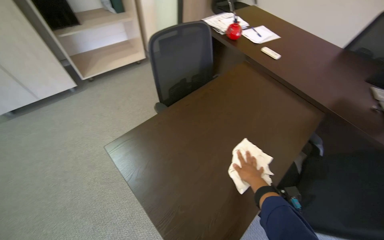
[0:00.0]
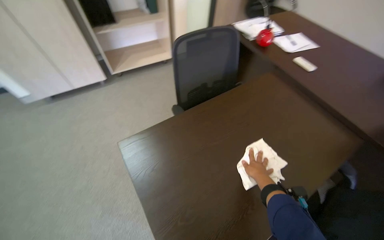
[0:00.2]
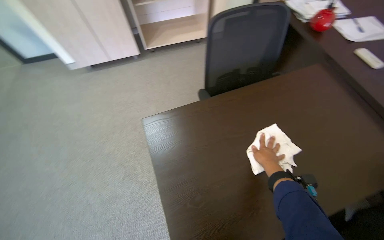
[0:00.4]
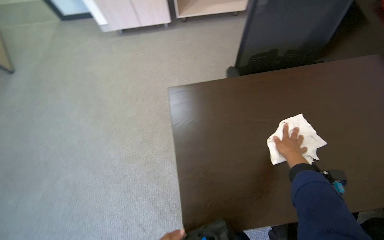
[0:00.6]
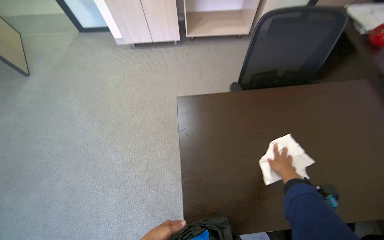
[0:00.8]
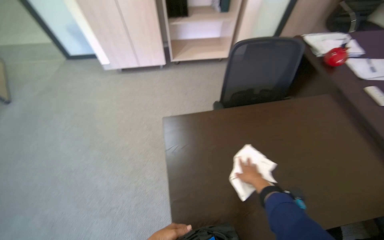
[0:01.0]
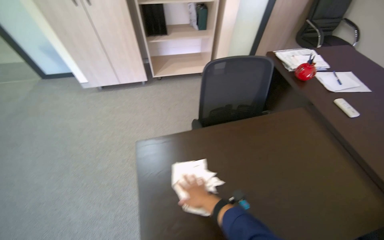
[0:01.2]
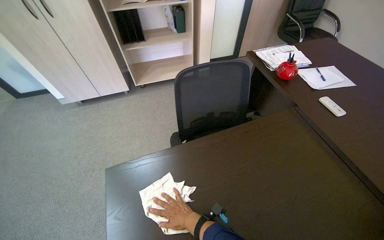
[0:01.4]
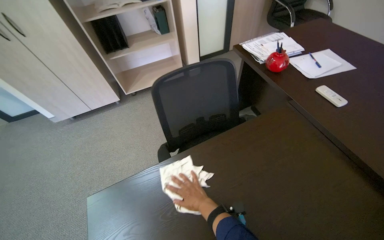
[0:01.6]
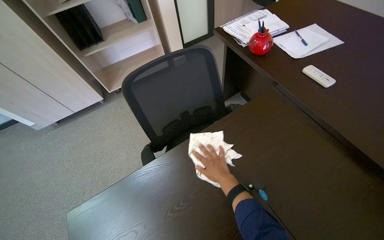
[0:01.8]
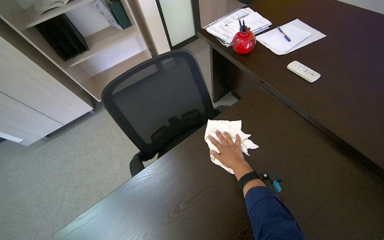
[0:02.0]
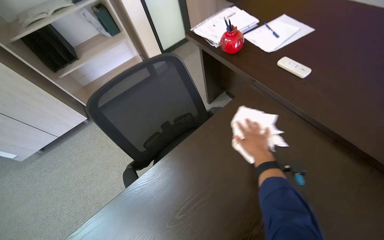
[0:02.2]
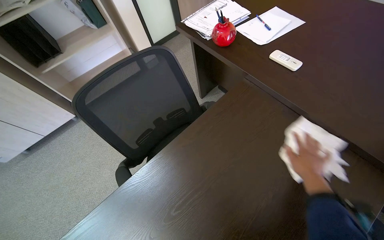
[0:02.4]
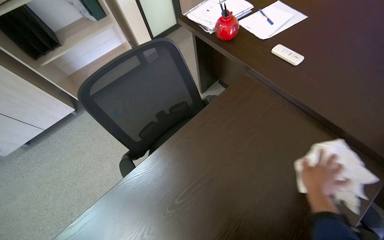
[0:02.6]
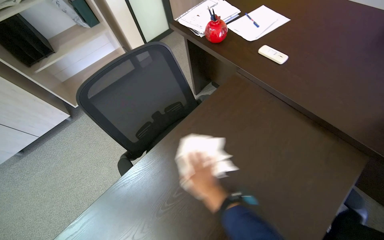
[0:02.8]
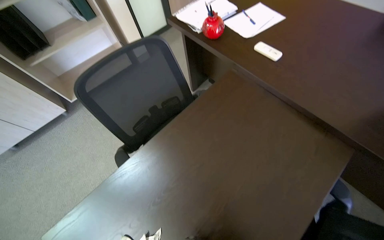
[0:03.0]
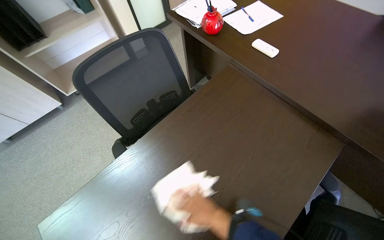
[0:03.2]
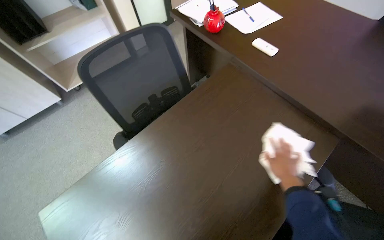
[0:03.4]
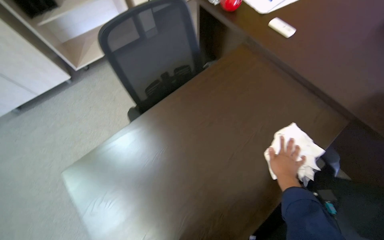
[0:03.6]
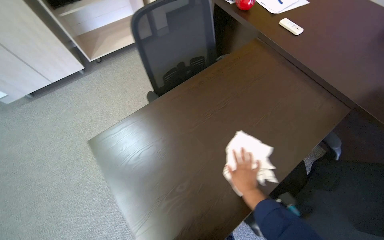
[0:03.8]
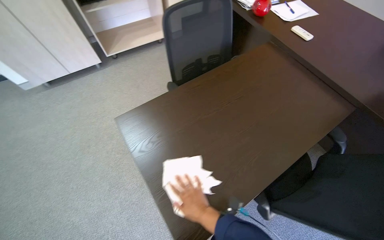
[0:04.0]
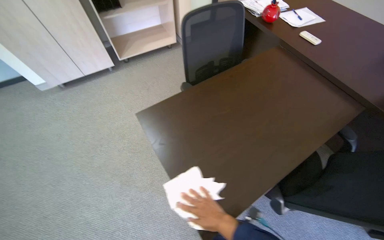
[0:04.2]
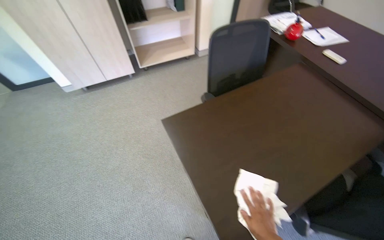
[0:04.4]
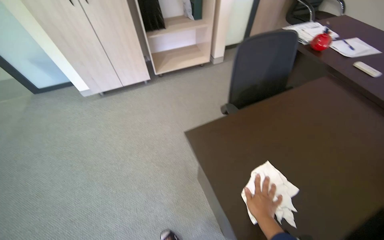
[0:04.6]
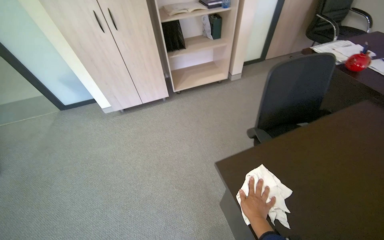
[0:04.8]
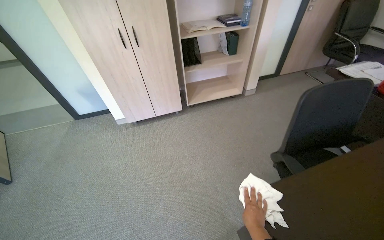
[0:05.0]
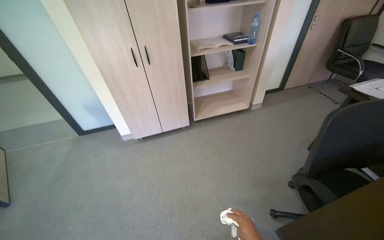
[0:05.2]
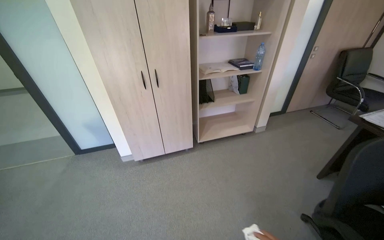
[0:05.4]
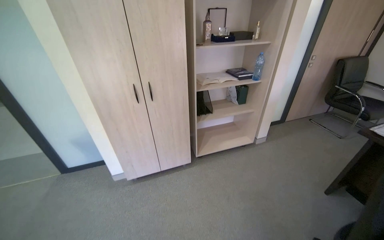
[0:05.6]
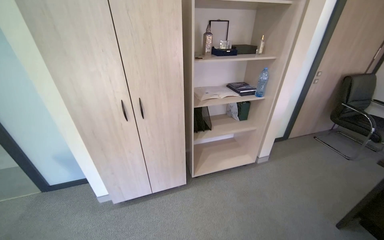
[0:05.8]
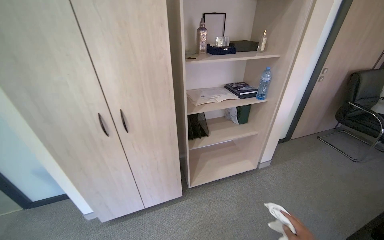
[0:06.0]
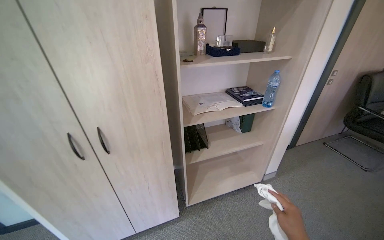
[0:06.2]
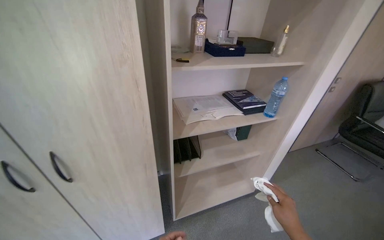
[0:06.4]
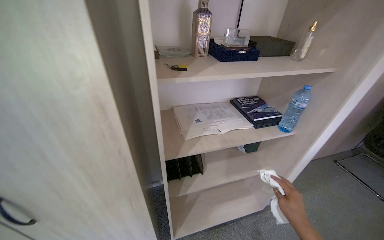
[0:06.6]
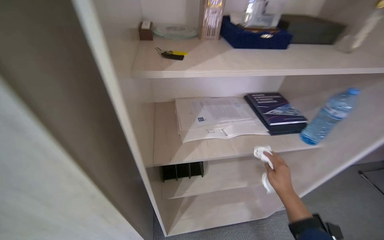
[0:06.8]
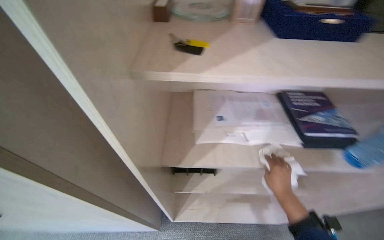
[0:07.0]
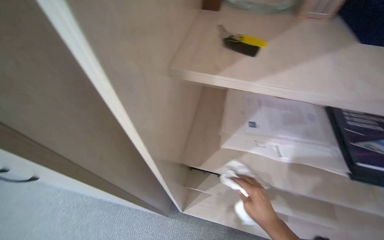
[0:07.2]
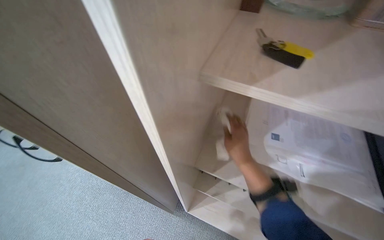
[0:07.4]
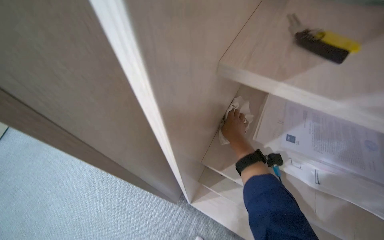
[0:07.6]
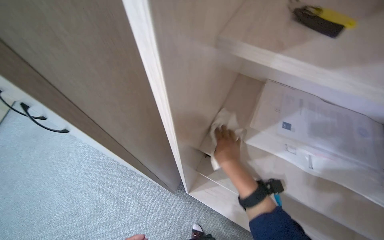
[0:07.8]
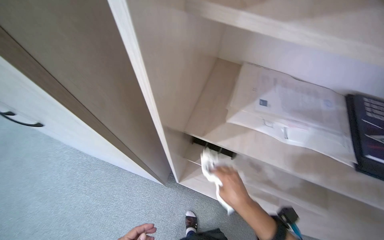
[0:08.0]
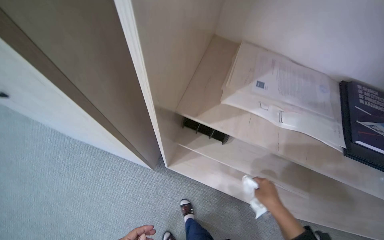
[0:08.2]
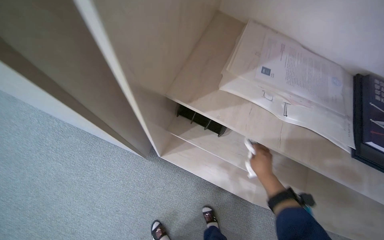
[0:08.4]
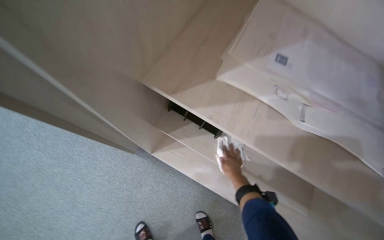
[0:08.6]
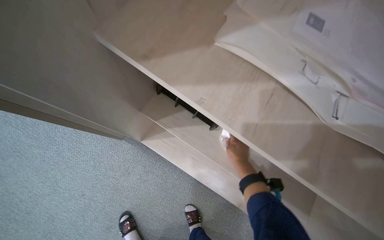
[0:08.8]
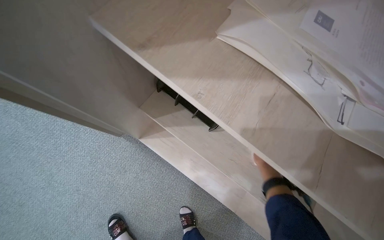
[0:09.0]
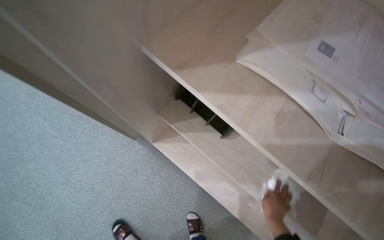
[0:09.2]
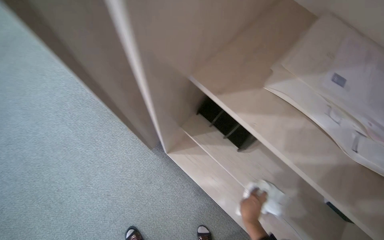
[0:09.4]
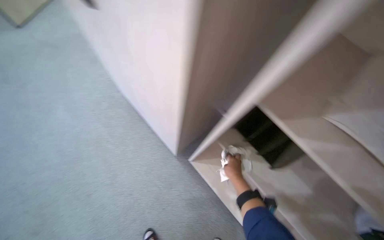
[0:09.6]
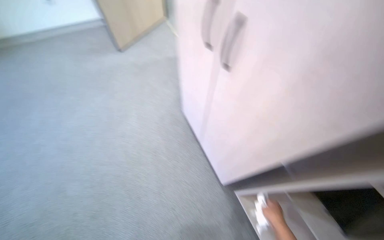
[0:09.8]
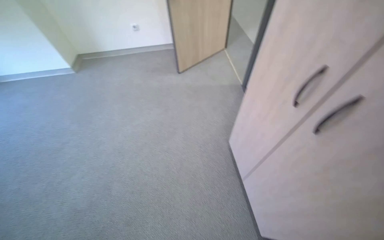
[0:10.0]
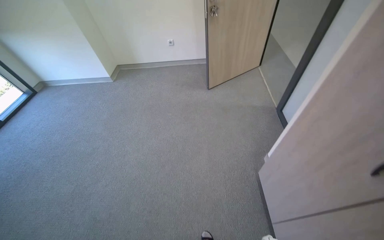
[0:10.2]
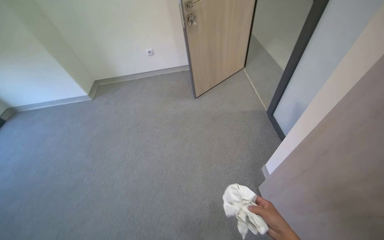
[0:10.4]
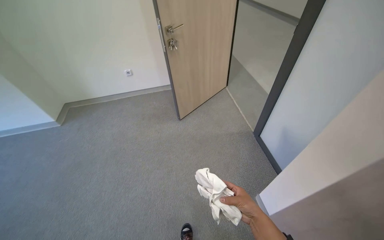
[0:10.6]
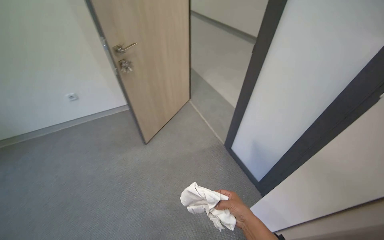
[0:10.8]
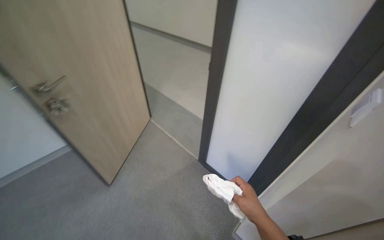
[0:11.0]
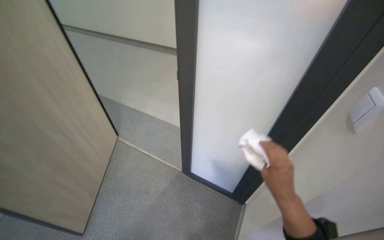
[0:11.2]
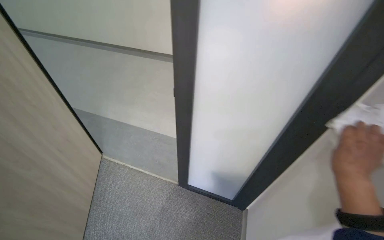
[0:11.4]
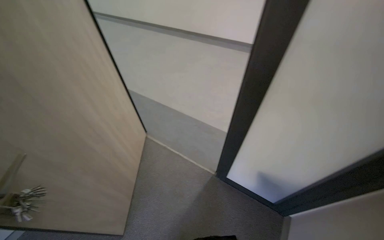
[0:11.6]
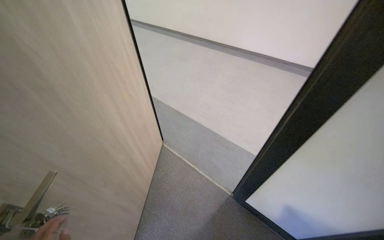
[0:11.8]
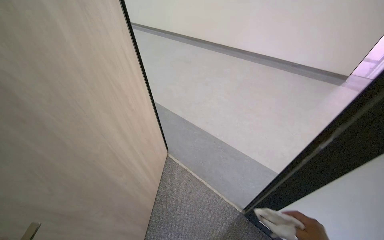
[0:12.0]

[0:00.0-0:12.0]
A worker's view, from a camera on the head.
Job: wiping surfaces.
The whole recording: Wiping office desk and shelves. The worker wipes the office desk and adjacent shelves with a cloth.
0:00.0 to 0:01.6: The head rotates about 20 degrees to the left.
0:03.0 to 0:04.4: The camera travels some 60 cm.
0:04.4 to 0:06.0: The wearer moves some 1 m. The wearer looks approximately 25 degrees further upward.
0:06.0 to 0:07.6: The head travels about 80 cm. The head rotates some 45 degrees to the left. The wearer looks approximately 25 degrees further downward.
0:07.6 to 0:09.0: The camera pitches downward, by about 20 degrees. The right hand travels farther from the camera, down the picture and to the right by about 70 cm.
0:09.0 to 0:10.4: The wearer moves roughly 1 m. The head turns to the left by approximately 50 degrees. The wearer looks about 30 degrees further upward.
0:10.4 to 0:12.0: The wearer moves approximately 1.5 m. The wearer's head swings approximately 50 degrees to the right.

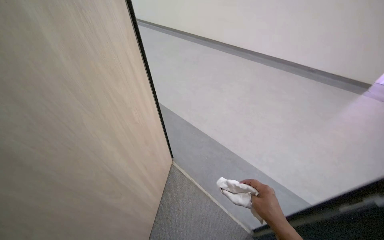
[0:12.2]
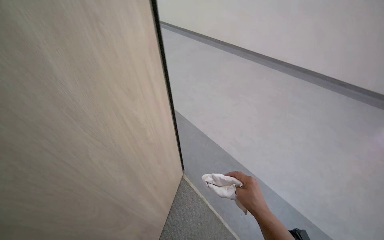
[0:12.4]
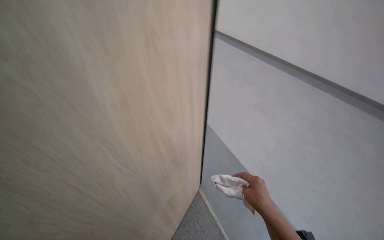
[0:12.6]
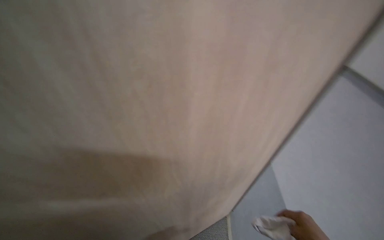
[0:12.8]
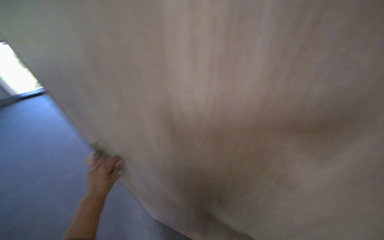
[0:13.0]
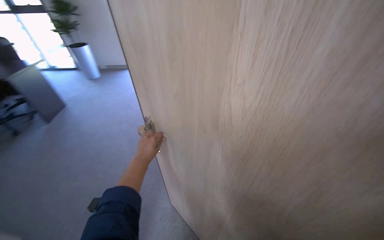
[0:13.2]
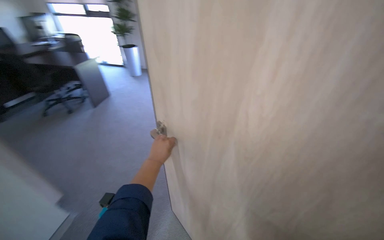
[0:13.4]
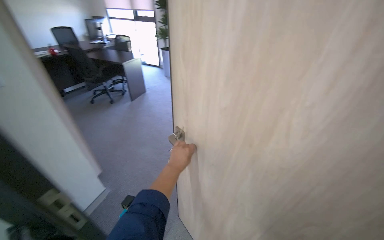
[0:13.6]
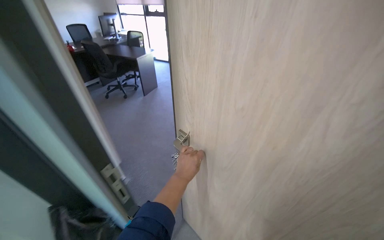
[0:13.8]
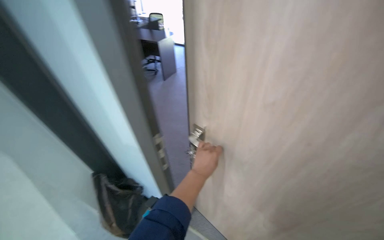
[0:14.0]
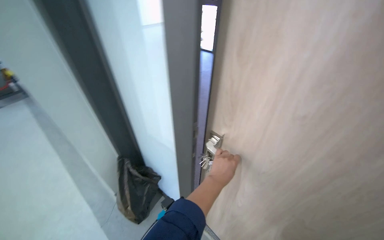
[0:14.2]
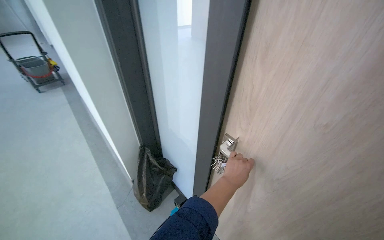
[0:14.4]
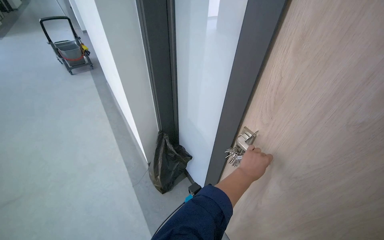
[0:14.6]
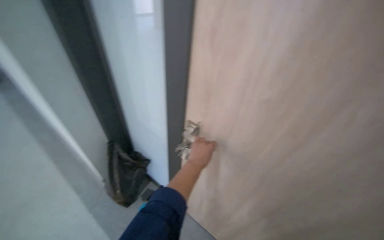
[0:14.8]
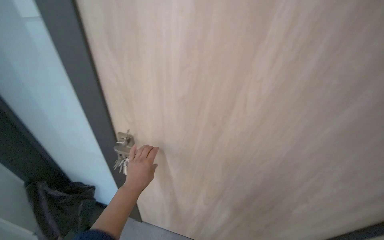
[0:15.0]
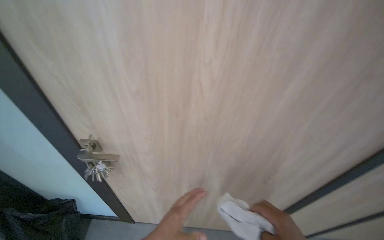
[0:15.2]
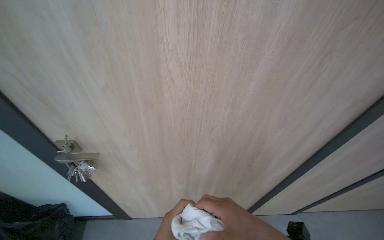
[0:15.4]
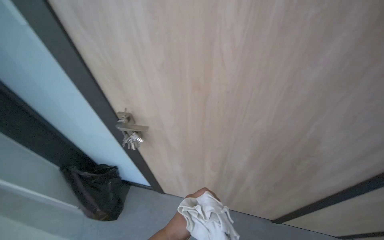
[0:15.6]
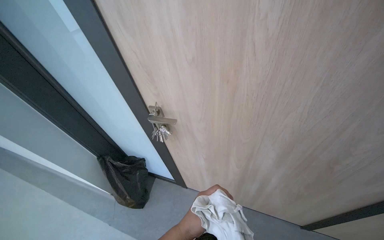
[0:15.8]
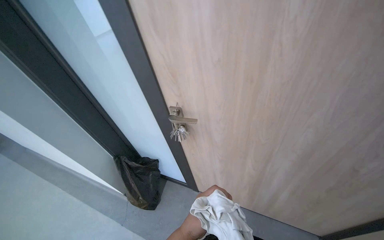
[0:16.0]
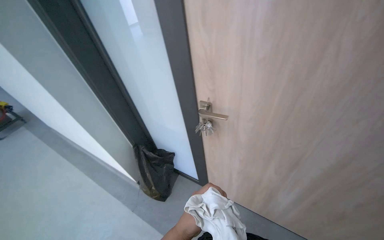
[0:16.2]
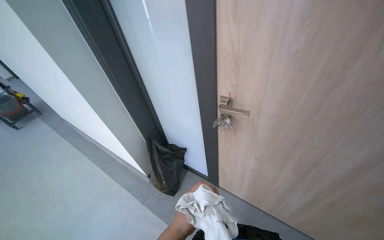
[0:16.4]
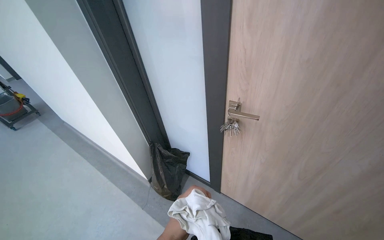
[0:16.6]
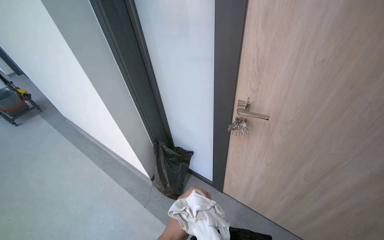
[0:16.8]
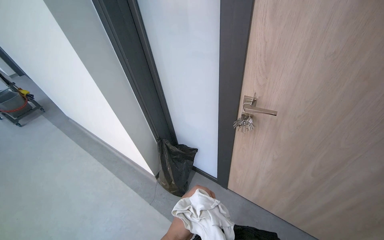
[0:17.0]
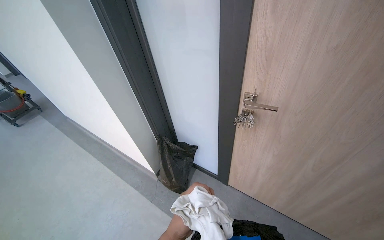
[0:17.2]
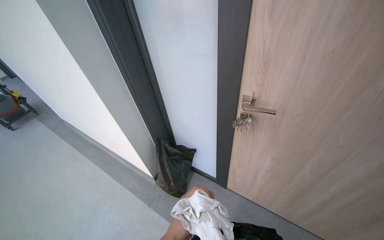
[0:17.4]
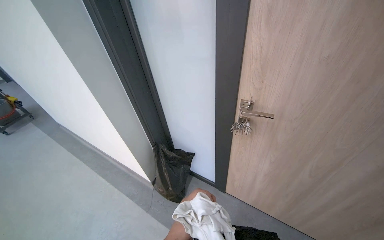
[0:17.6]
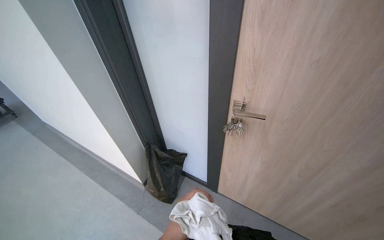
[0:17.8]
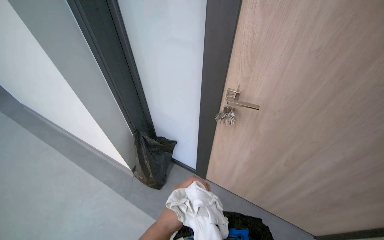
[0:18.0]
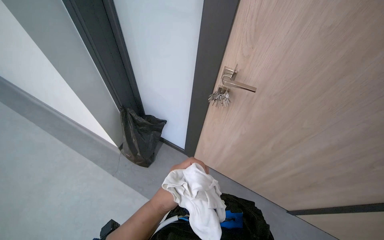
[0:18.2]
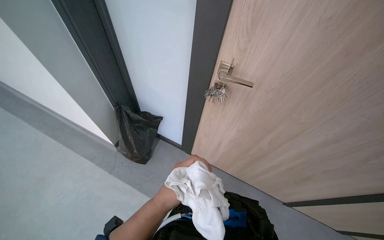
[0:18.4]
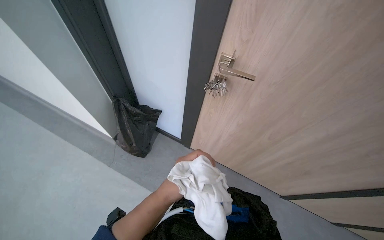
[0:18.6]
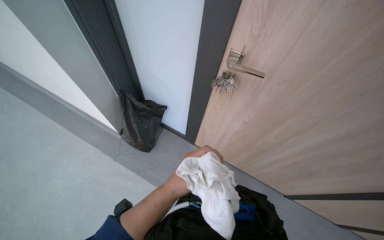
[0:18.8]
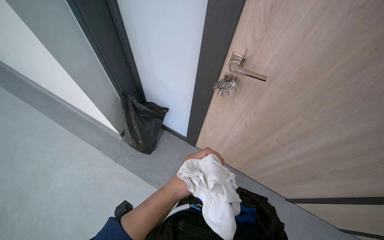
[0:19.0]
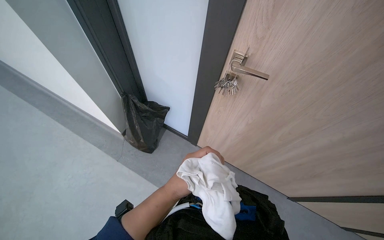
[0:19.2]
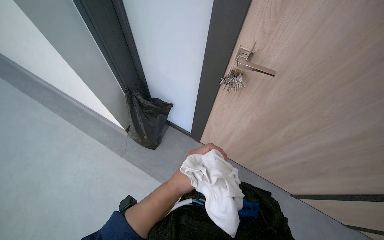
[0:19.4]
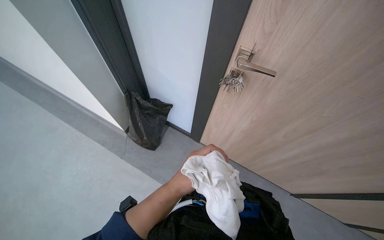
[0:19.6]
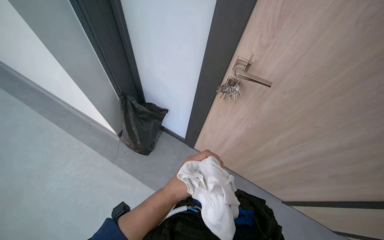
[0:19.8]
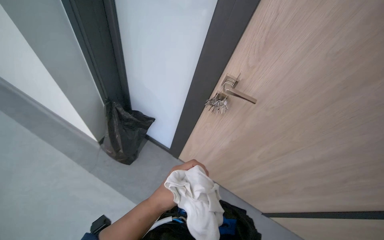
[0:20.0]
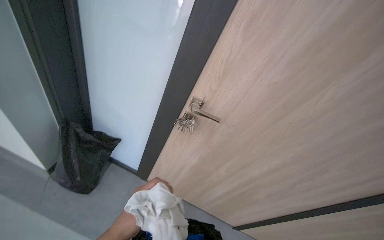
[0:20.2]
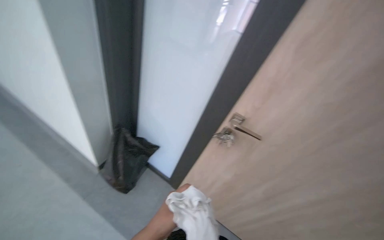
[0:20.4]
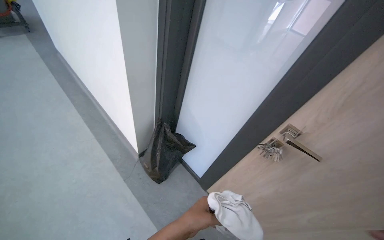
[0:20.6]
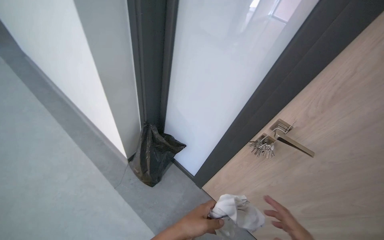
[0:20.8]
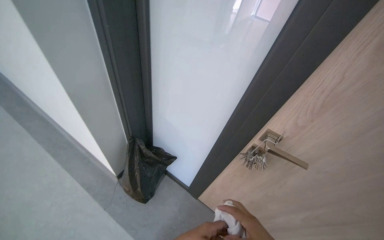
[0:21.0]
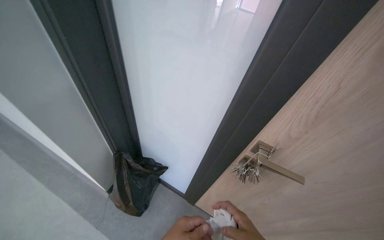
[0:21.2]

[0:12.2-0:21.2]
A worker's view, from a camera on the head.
Job: wiping surfaces.
The whole recording: Wiping office desk and shelves. The worker wipes the office desk and adjacent shelves with a cloth.
0:12.2 to 0:13.8: The wearer's head swings some 60 degrees to the left.
0:13.8 to 0:15.2: The wearer looks some 20 degrees further to the right. The view tilts roughly 15 degrees downward.
0:15.2 to 0:16.6: The wearer looks roughly 30 degrees further to the left.
0:16.6 to 0:18.2: The wearer looks some 15 degrees further downward.
0:19.8 to 0:21.2: The view tilts some 15 degrees upward.
